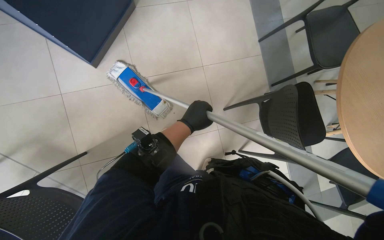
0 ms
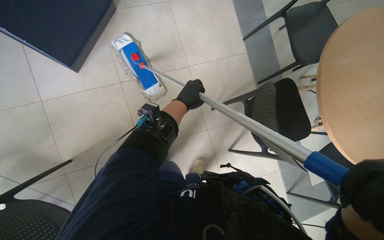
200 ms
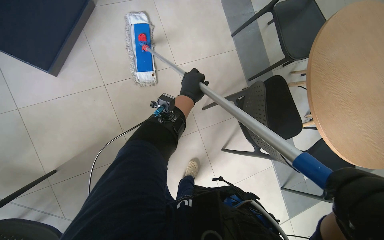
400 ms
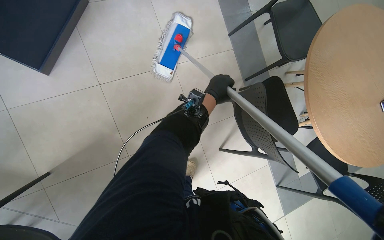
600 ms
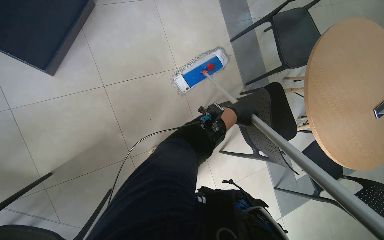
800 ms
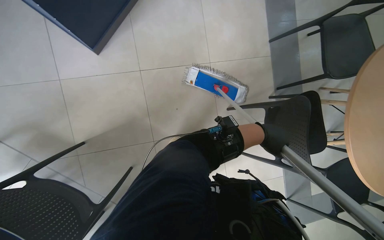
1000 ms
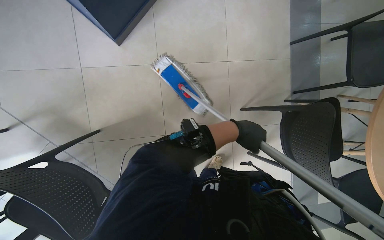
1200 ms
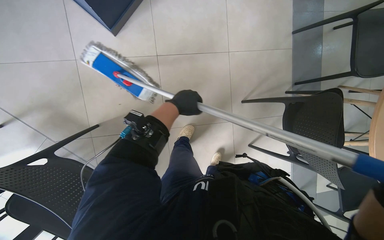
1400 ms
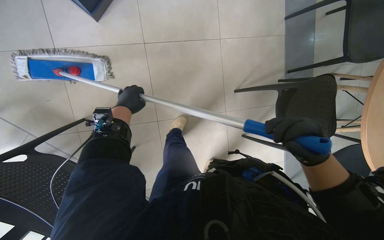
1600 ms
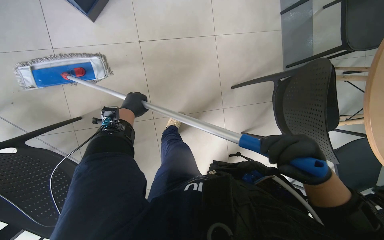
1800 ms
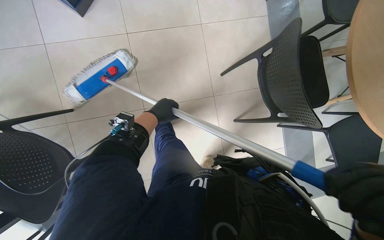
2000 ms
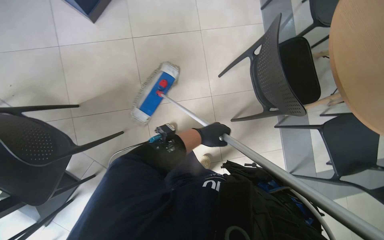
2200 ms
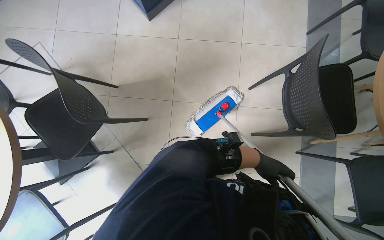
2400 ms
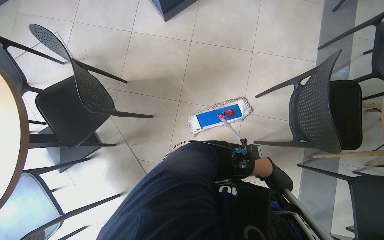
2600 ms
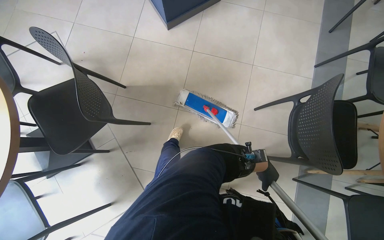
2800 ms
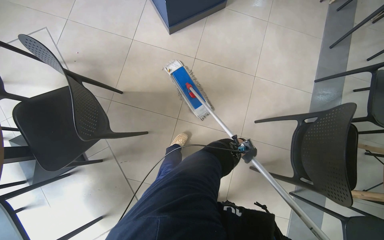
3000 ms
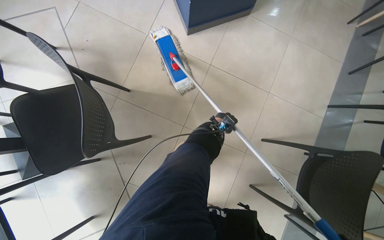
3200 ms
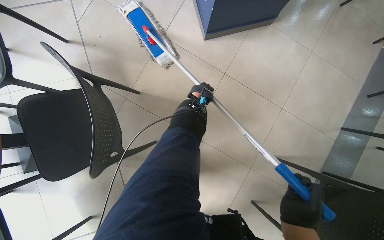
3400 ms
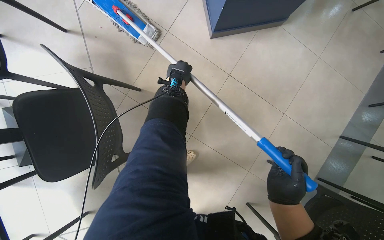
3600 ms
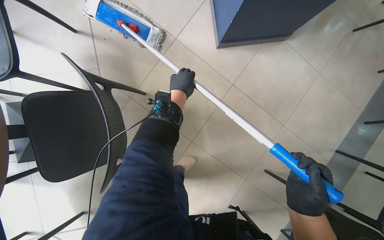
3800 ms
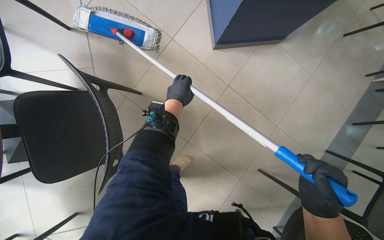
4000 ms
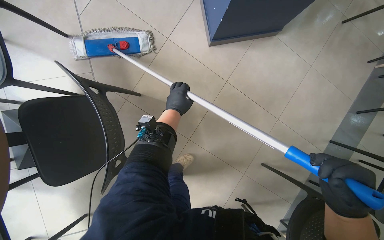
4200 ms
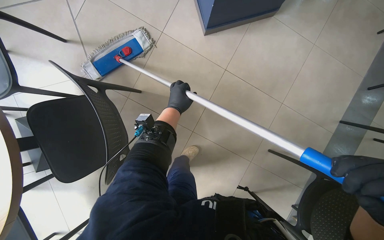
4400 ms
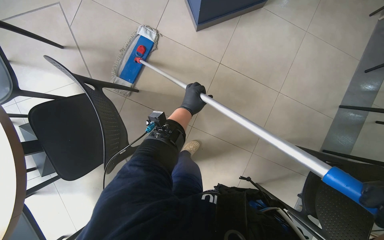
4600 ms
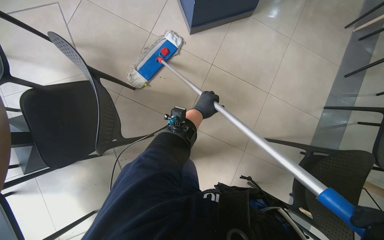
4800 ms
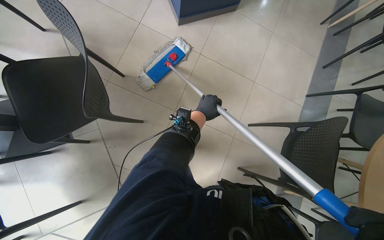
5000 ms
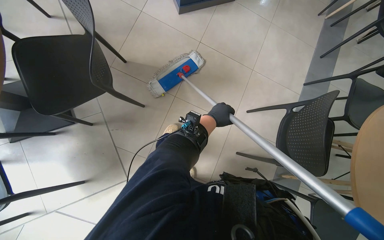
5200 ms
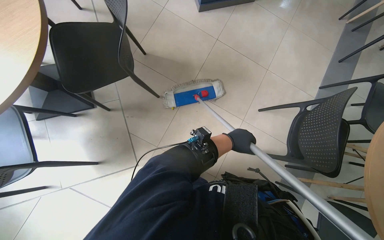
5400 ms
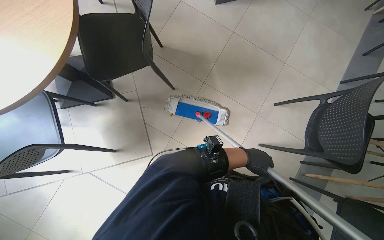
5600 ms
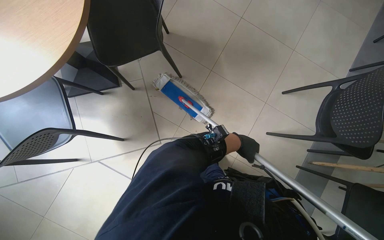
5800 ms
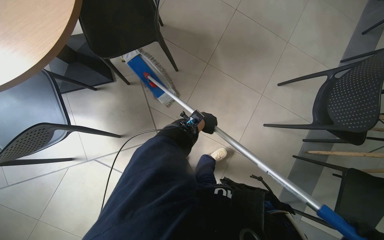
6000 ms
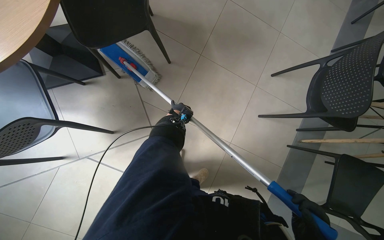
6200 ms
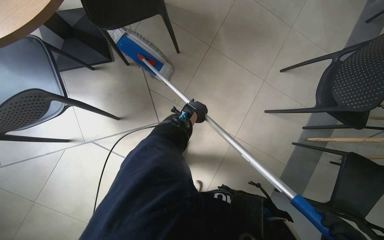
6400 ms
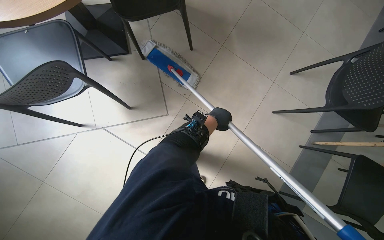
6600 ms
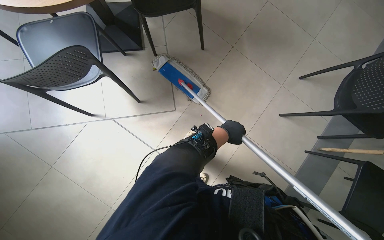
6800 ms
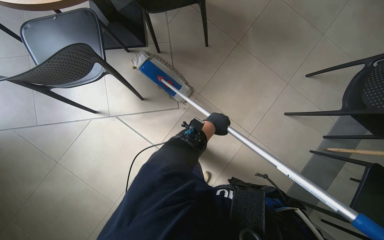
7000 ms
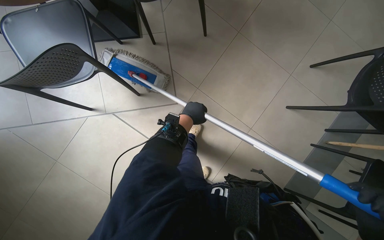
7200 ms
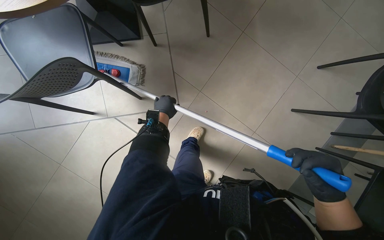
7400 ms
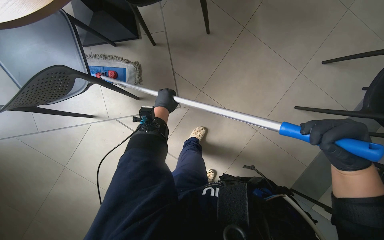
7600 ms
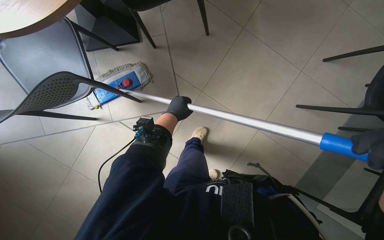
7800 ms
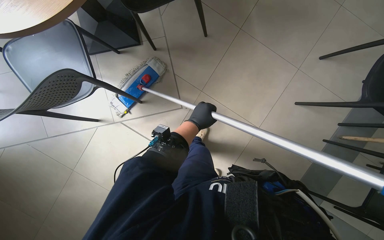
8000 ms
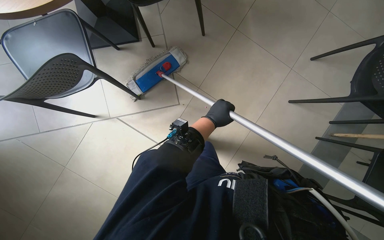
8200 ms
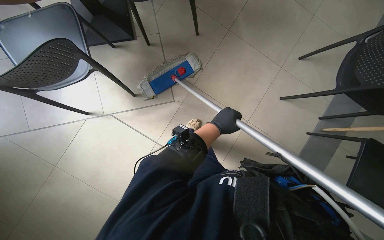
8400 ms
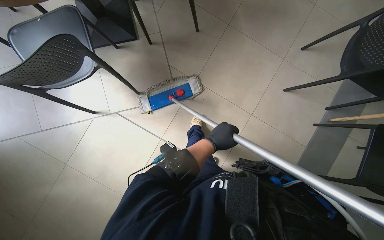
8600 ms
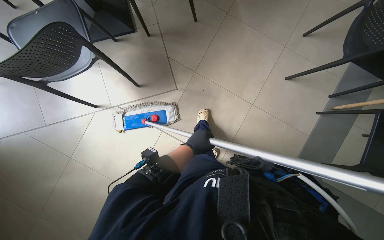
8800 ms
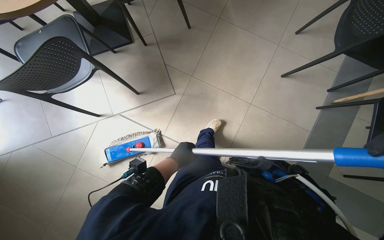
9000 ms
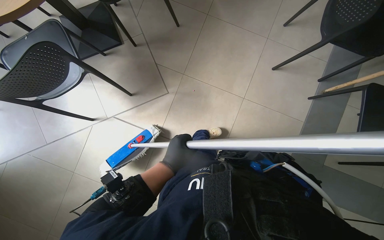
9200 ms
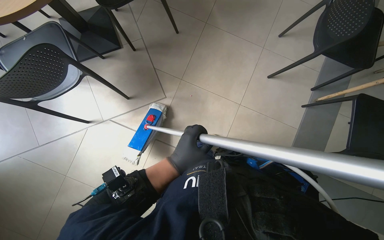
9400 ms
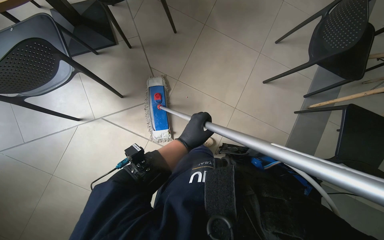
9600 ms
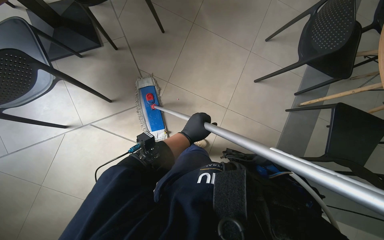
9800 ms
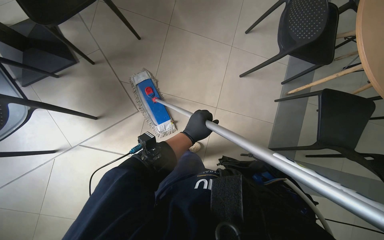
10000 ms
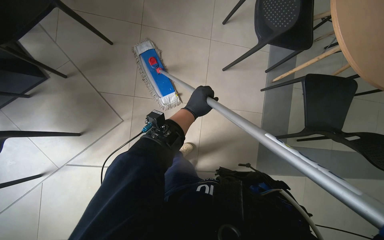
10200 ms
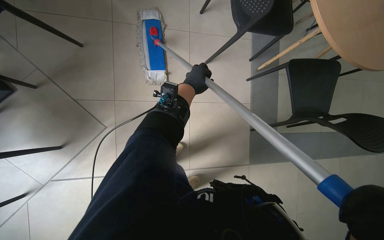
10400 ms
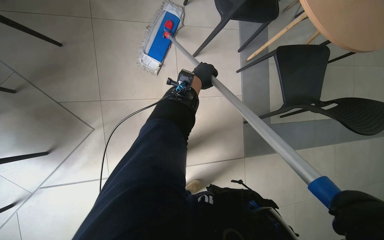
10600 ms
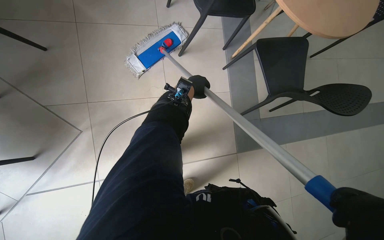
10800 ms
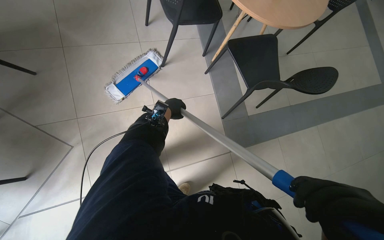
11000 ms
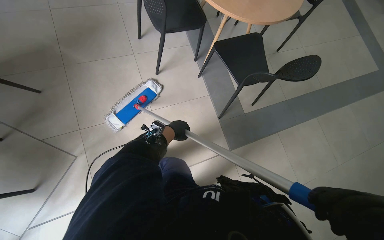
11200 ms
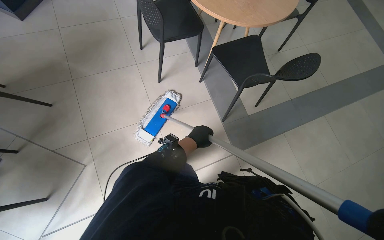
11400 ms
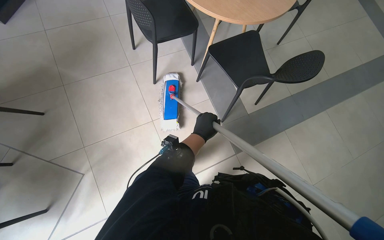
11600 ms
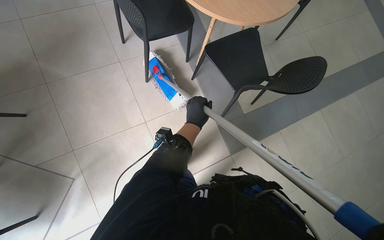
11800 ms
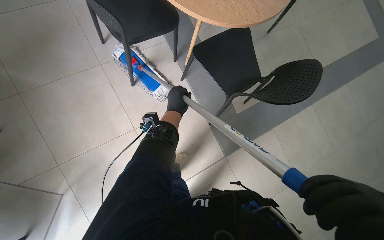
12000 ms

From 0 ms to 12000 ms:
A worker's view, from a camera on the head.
Job: mopping floor.
The whole recording: Mopping cafe floor. The worker mops the cafe floor, moving around tables and chairs, and periodically cleans the mop head in a bucket.
From 0 ms to 1600 ms: The left hand shifts some 35 cm to the left.
From 1600 ms to 3000 ms: The left hand travels to the right and farther from the camera by about 40 cm.
From 3000 ms to 4400 ms: The camera travels roughly 40 cm.
From 6000 ms to 7600 ms: The left hand moves to the left, about 30 cm.
From 7600 ms to 9000 ms: The left hand moves down the picture, about 50 cm, and reaches about 20 cm to the right, then returns.
From 9000 ms to 10400 ms: The wearer's head swings about 30 degrees to the right.
From 10400 ms to 12000 ms: Everything in view rotates roughly 30 degrees counterclockwise. The left hand goes down the picture and returns, about 30 cm each way.

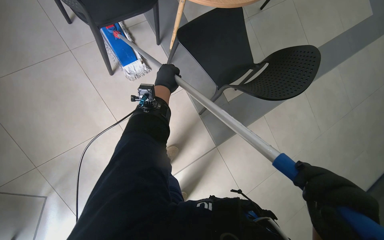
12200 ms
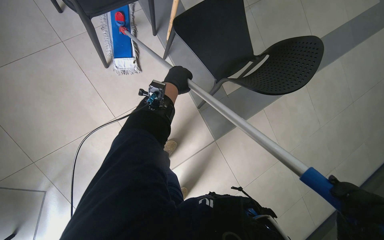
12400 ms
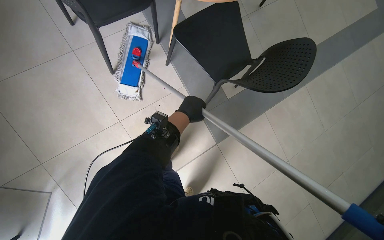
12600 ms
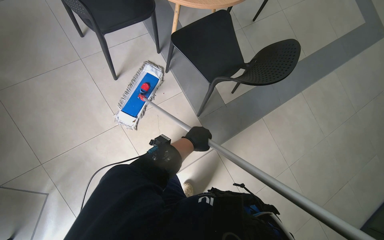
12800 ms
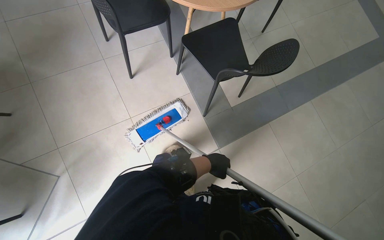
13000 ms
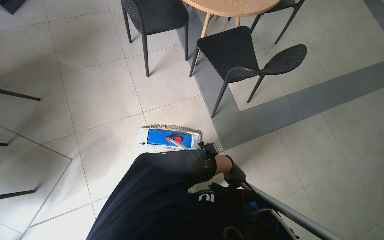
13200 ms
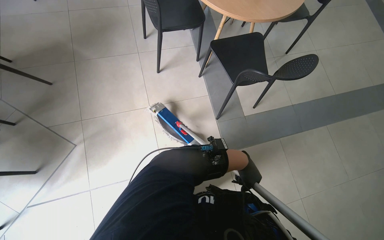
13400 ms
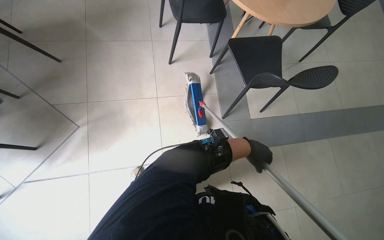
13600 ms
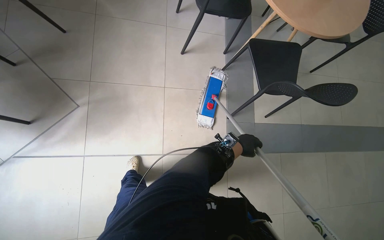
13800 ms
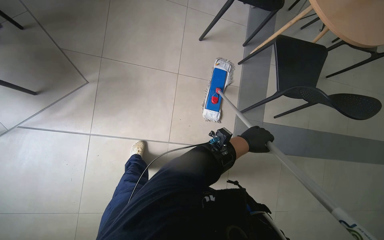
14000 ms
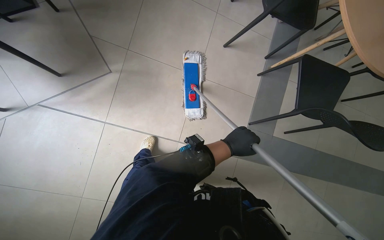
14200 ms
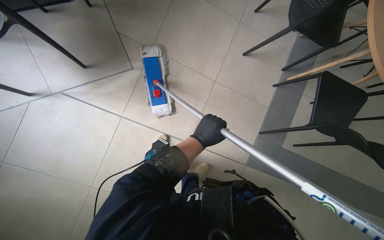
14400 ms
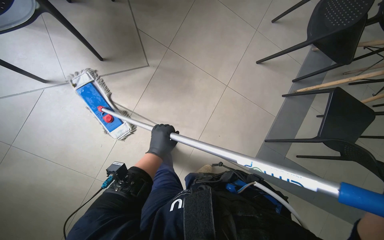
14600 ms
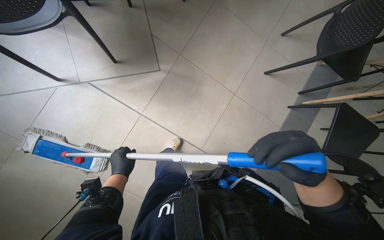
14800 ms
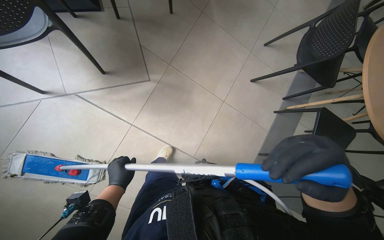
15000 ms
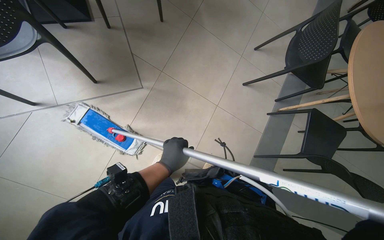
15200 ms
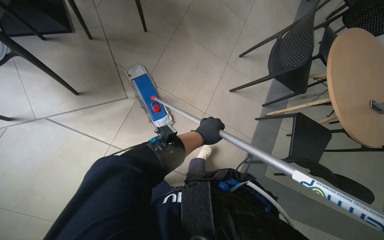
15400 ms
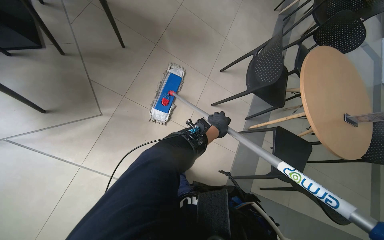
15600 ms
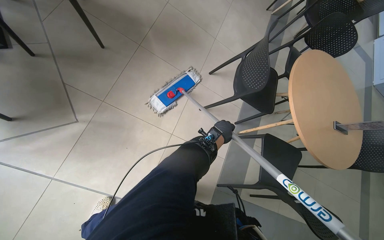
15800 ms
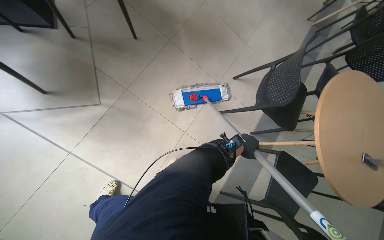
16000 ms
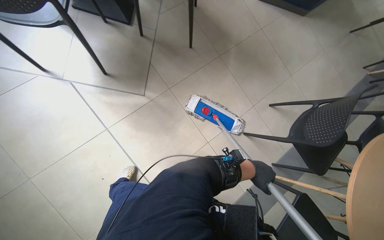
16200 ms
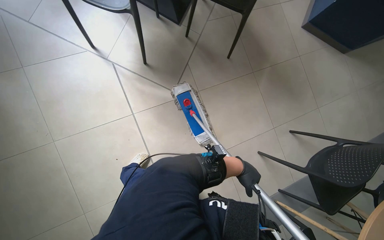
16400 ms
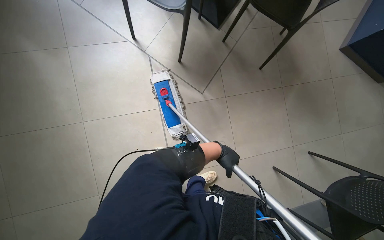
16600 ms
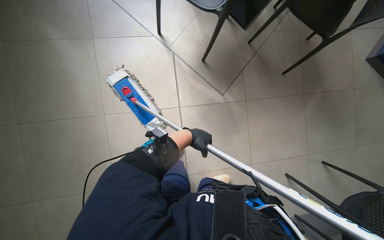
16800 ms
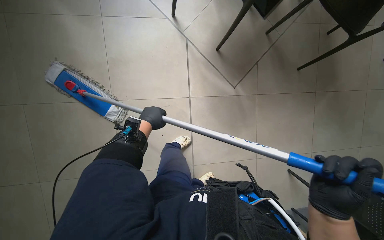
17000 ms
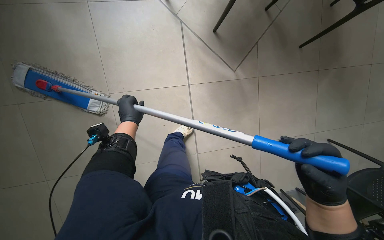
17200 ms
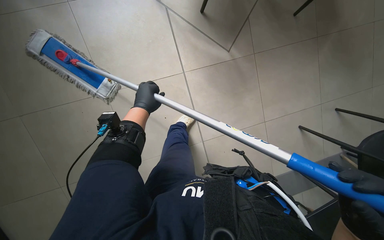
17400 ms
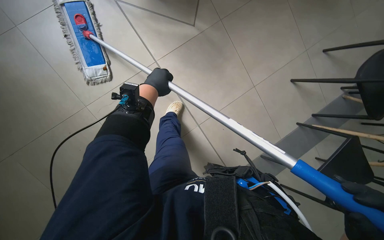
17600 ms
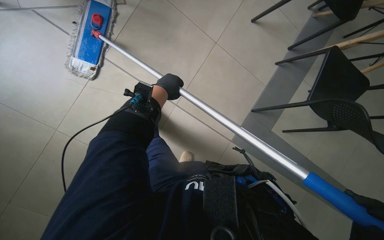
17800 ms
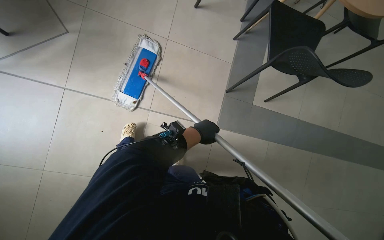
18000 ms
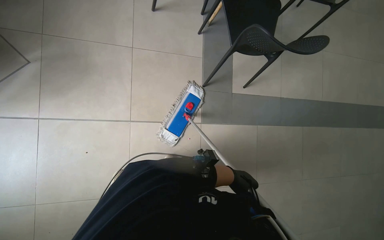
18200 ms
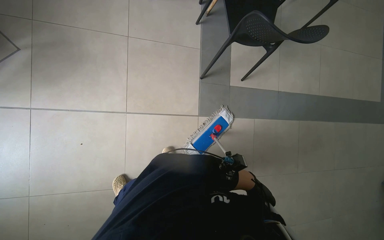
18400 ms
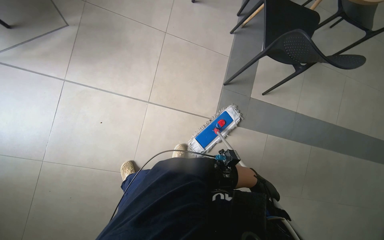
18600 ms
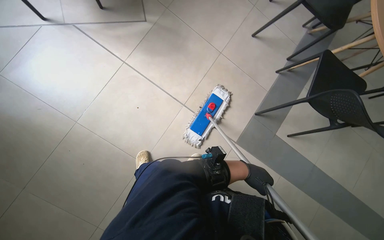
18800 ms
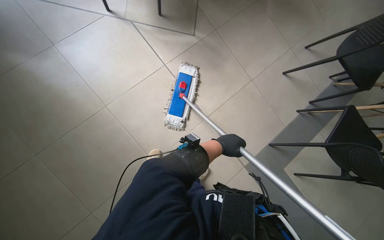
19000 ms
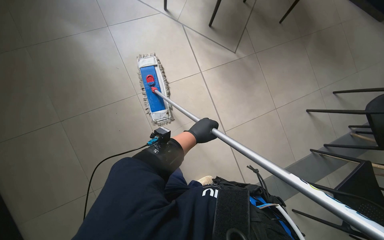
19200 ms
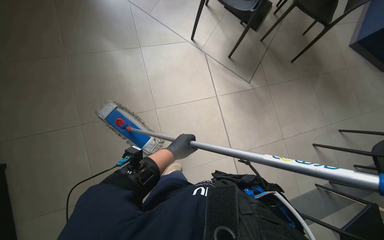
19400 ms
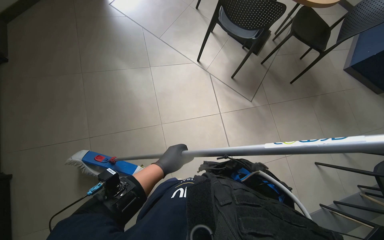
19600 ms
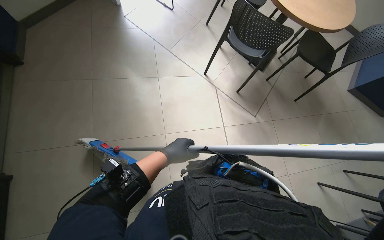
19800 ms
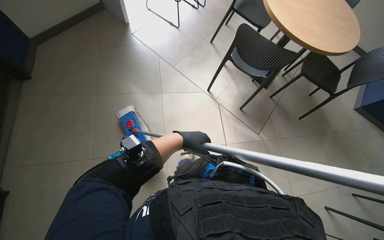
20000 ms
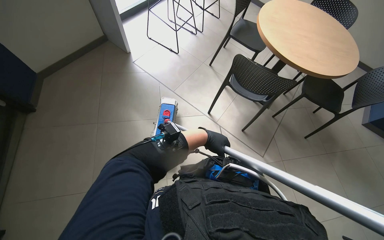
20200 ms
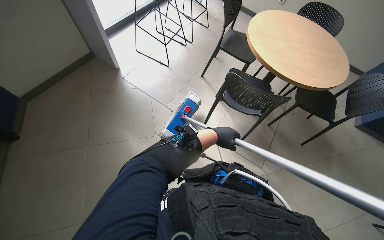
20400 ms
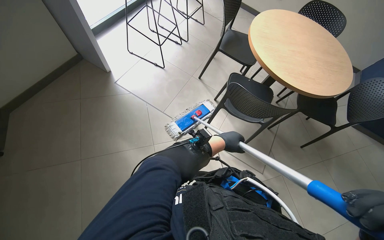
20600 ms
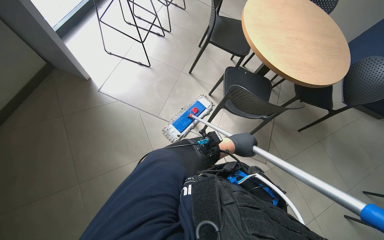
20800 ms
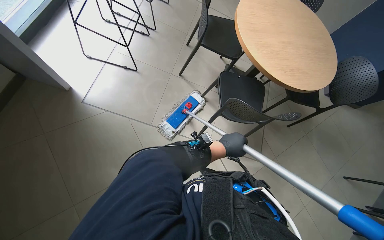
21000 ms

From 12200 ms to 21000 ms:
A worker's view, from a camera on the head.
Job: mopping floor.
The whole recording: Mopping cafe floor. The worker mops the cafe floor, moving around tables and chairs, and periodically cleans the mop head in a bucket.
From 12200 ms to 13600 ms: The wearer moves roughly 50 cm. The head turns to the left by about 25 degrees. The wearer looks some 15 degrees further upward.
From 13600 ms to 15200 ms: The wearer moves roughly 50 cm. The scene turns some 35 degrees clockwise in the picture.
From 15200 ms to 16600 ms: The wearer's head swings about 50 degrees to the left. The view tips upward by approximately 10 degrees.
From 16600 ms to 18000 ms: The view tips downward by roughly 20 degrees. Everything in view rotates some 25 degrees counterclockwise.
From 18000 ms to 19600 ms: The head travels roughly 70 cm. The wearer looks about 30 degrees further upward. The scene rotates clockwise by about 70 degrees.
From 19600 ms to 21000 ms: The head travels some 70 cm.
